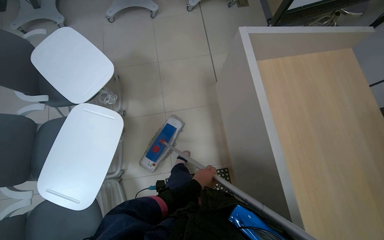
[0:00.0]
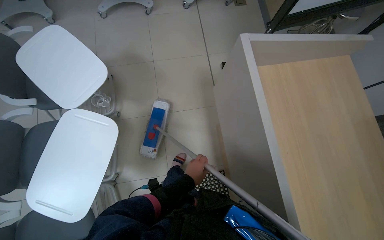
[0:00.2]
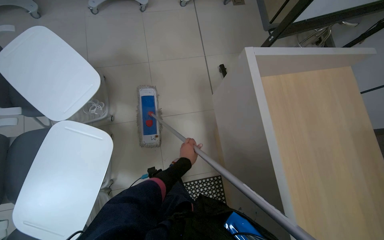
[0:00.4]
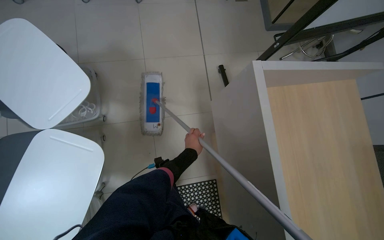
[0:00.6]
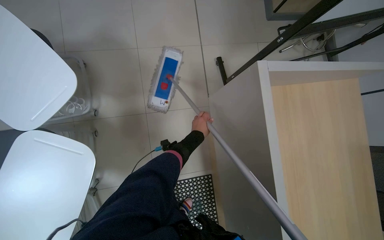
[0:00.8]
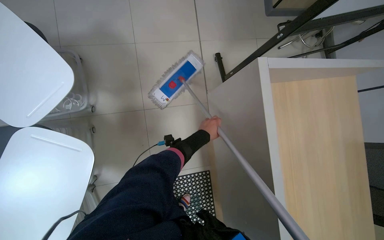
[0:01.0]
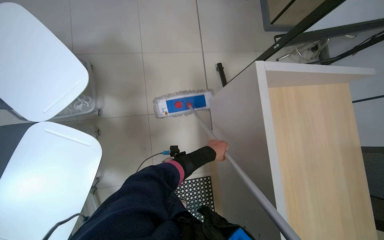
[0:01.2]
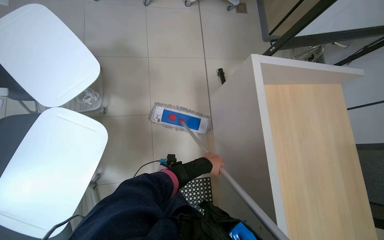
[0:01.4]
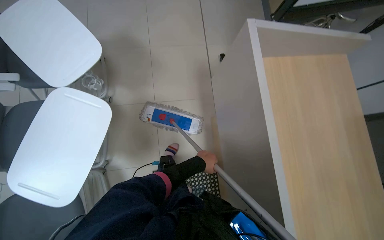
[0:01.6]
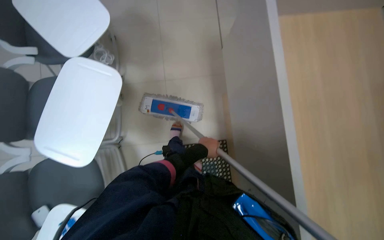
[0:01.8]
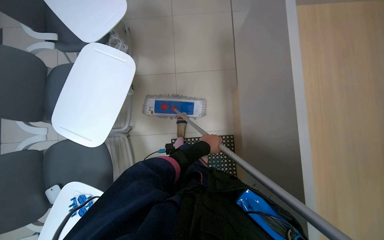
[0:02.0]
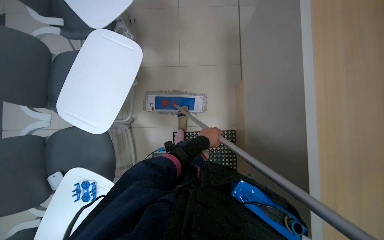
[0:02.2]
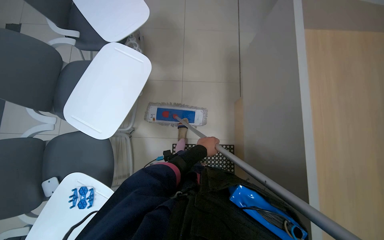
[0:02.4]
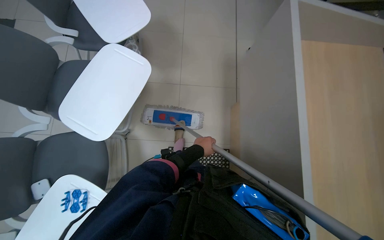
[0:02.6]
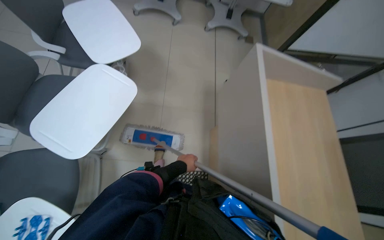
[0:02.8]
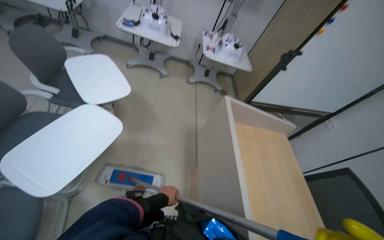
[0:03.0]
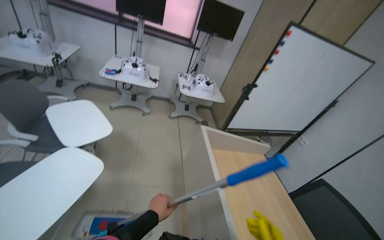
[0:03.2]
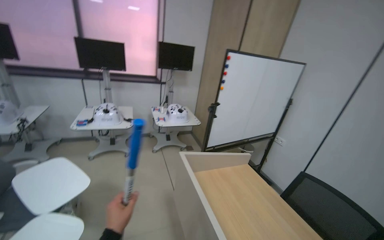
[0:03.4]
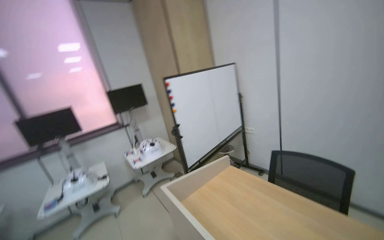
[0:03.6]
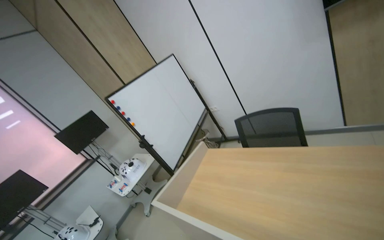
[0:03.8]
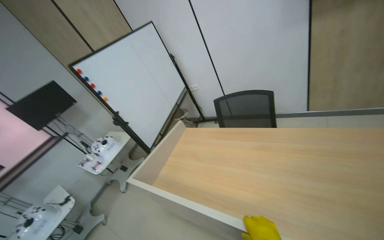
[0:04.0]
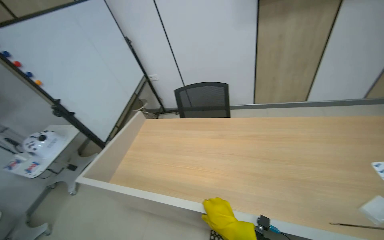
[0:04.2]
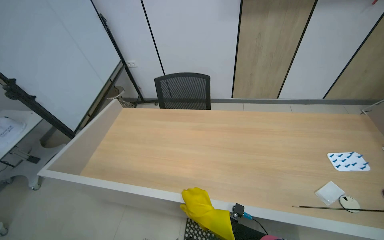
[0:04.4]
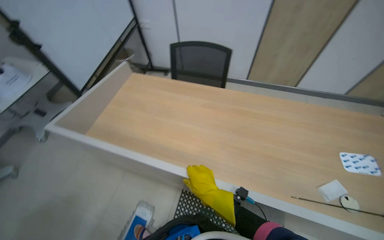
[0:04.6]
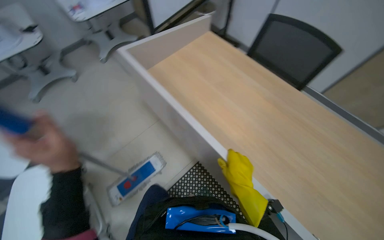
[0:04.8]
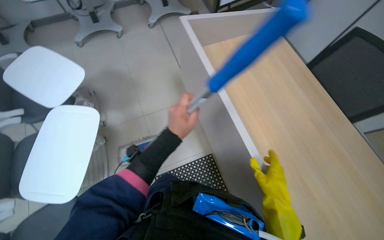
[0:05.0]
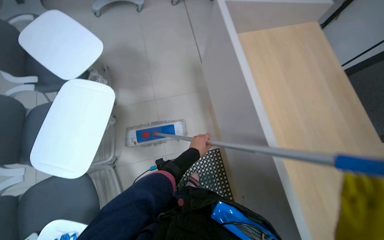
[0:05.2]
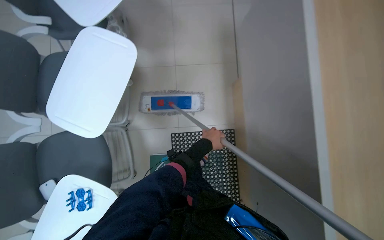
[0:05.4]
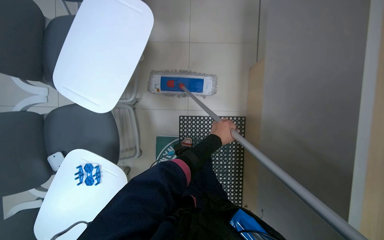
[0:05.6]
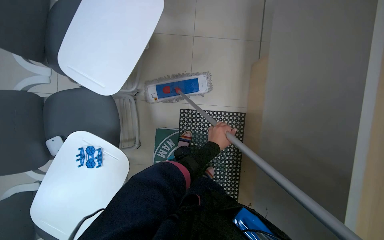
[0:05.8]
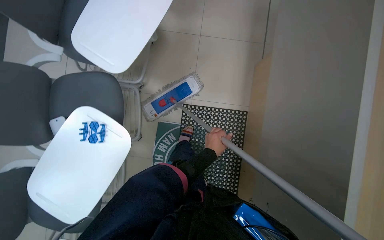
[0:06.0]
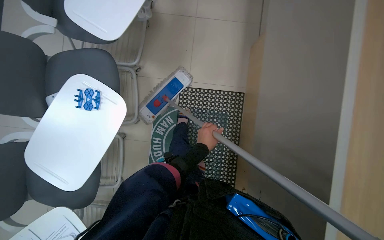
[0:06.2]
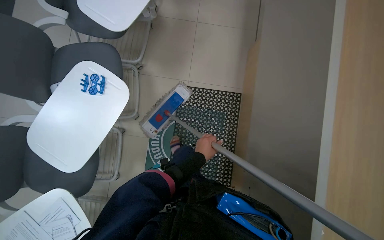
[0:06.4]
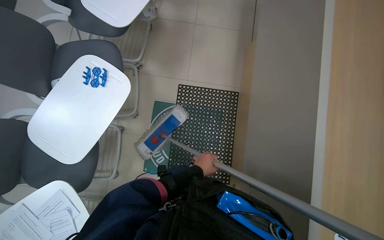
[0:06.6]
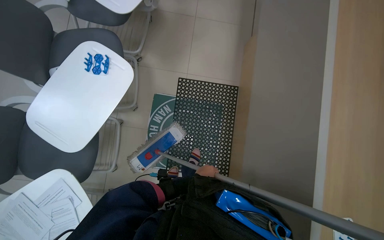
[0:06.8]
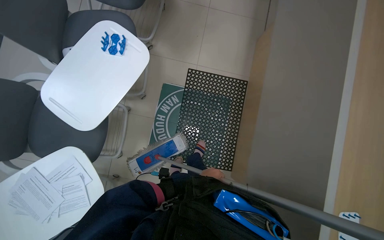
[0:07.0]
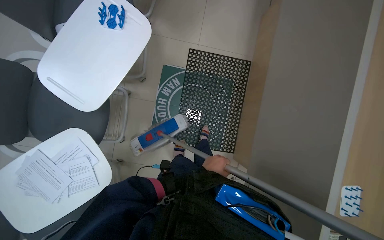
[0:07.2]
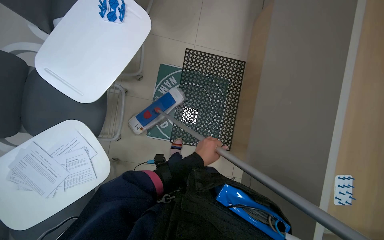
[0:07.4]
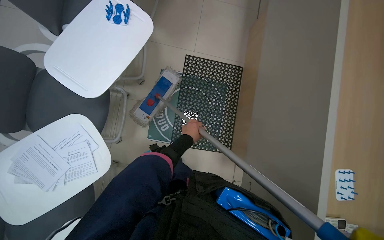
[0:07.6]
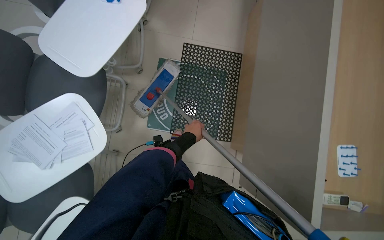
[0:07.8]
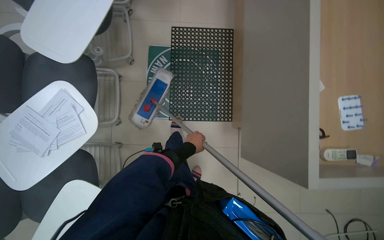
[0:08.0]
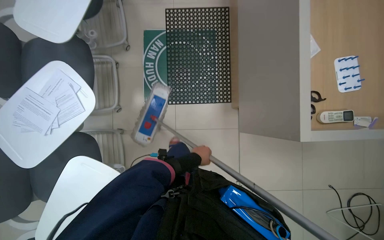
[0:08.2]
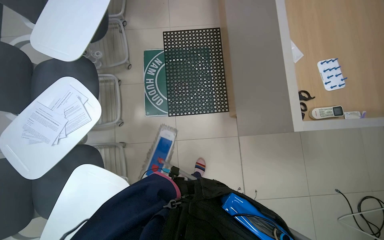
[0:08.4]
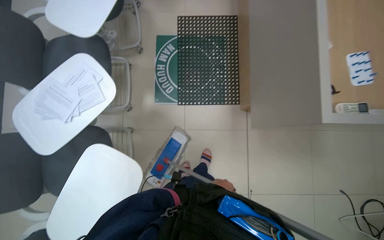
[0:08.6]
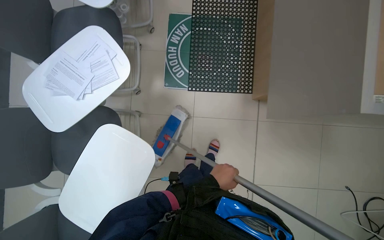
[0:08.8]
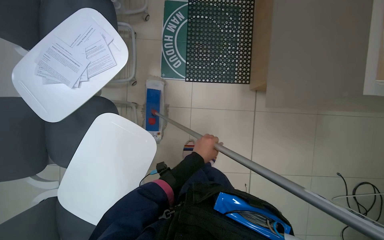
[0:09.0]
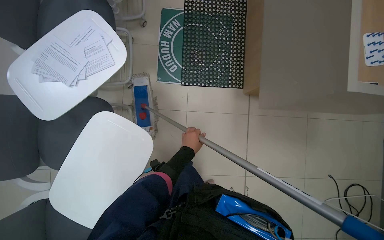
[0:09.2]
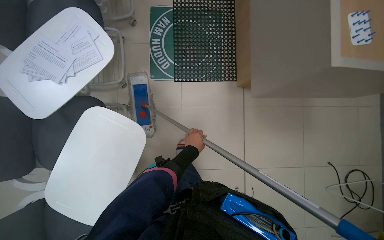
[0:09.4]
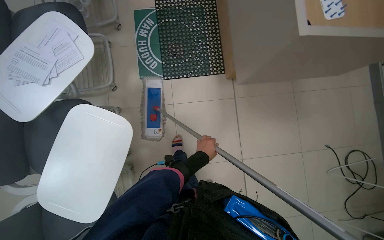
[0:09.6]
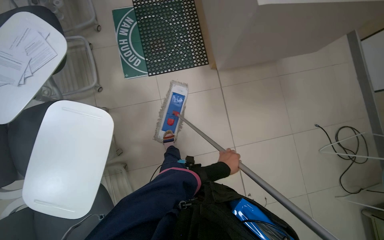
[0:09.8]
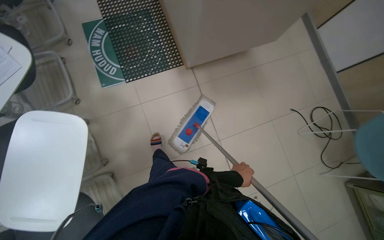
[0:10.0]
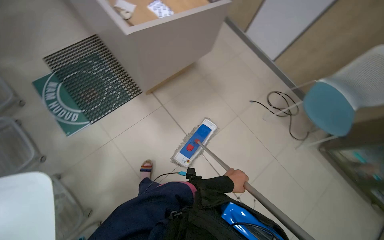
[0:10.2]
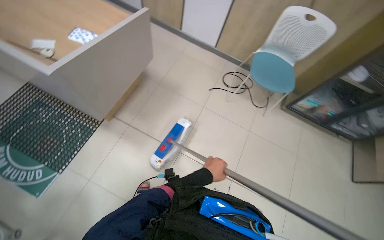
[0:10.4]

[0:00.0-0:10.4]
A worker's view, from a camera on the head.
Job: mopping floor.
The whole recording: Mopping tiled floor. The worker mops the tiled floor, moving around obstacles.
0:00.0 to 0:01.4: The left hand heads up the picture, covering about 15 cm.
0:03.0 to 0:04.4: The head turns to the right by approximately 90 degrees. The view tips upward by approximately 20 degrees.
0:04.4 to 0:06.0: The camera travels roughly 40 cm. The wearer's head swings some 90 degrees to the left. The camera pitches downward, by roughly 45 degrees.
0:06.0 to 0:07.4: The camera is carried some 50 cm.
0:07.4 to 0:09.0: The camera is carried some 50 cm.
0:09.0 to 0:10.4: The wearer moves some 70 cm. The head rotates roughly 65 degrees to the right. The wearer looks some 15 degrees further upward.

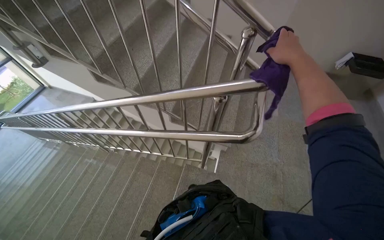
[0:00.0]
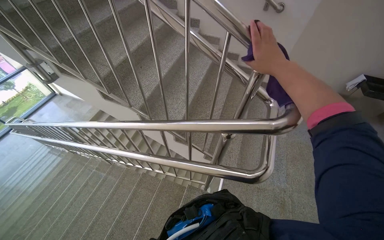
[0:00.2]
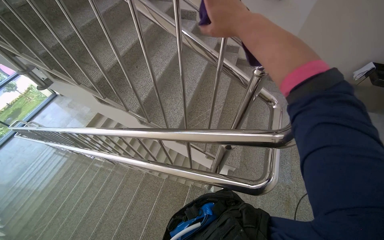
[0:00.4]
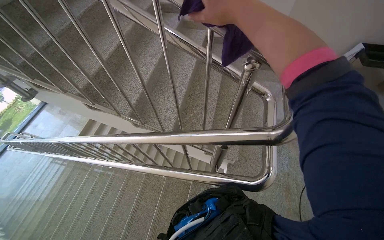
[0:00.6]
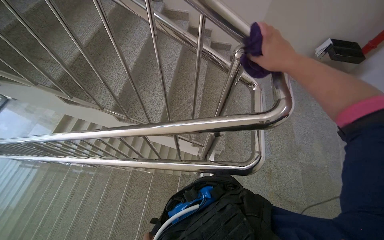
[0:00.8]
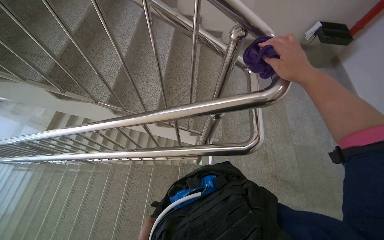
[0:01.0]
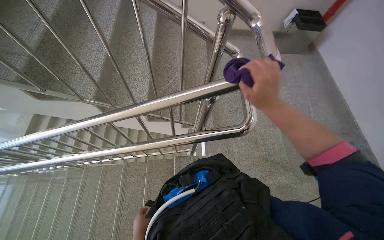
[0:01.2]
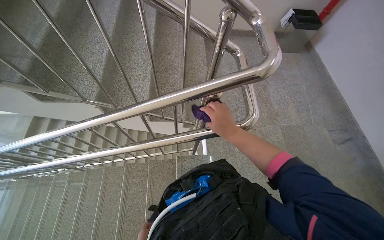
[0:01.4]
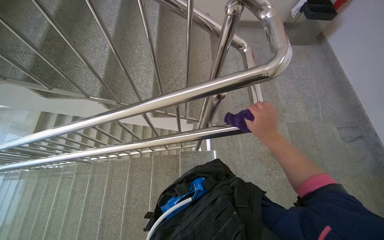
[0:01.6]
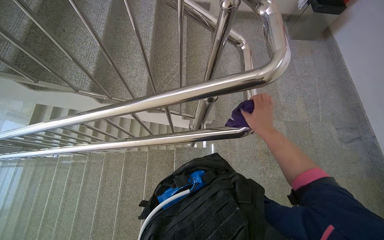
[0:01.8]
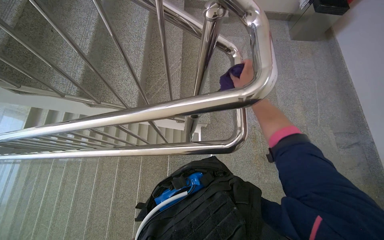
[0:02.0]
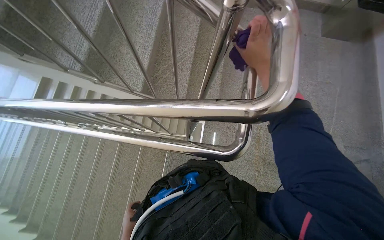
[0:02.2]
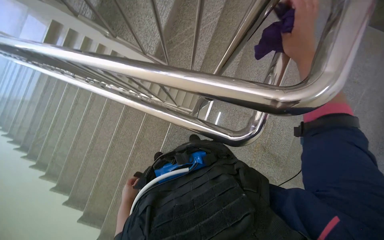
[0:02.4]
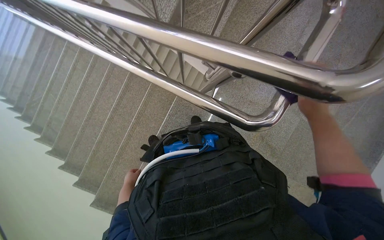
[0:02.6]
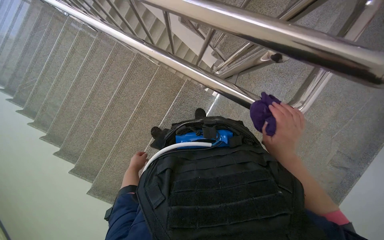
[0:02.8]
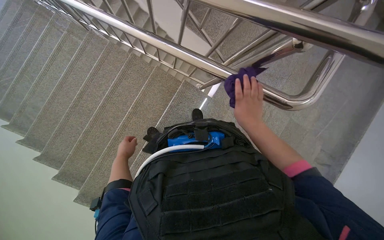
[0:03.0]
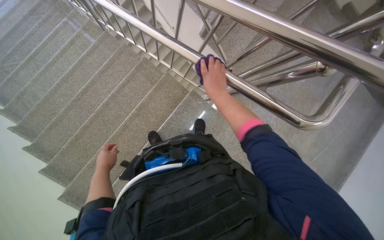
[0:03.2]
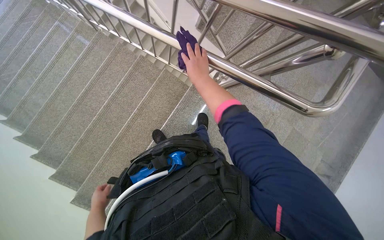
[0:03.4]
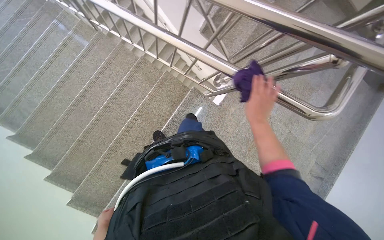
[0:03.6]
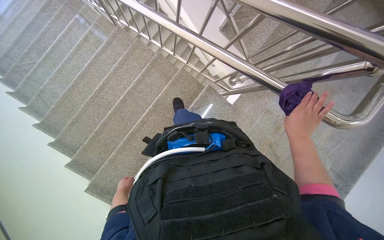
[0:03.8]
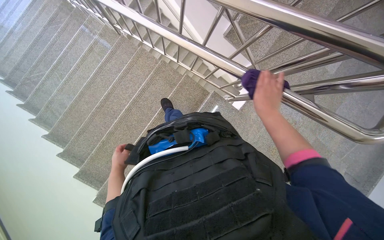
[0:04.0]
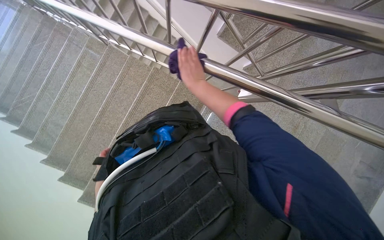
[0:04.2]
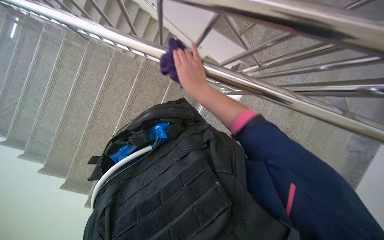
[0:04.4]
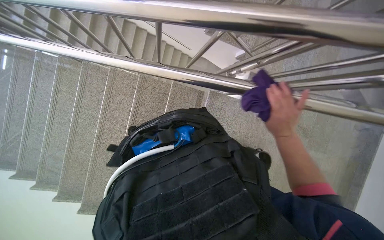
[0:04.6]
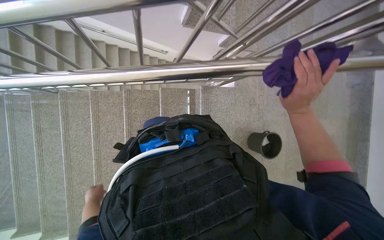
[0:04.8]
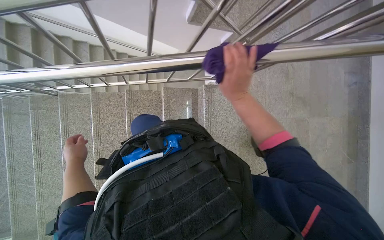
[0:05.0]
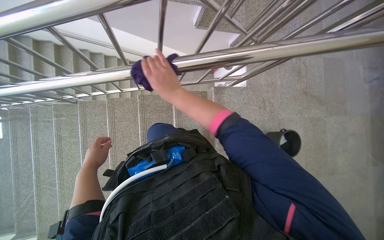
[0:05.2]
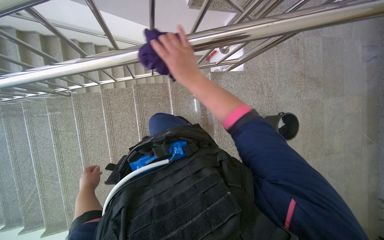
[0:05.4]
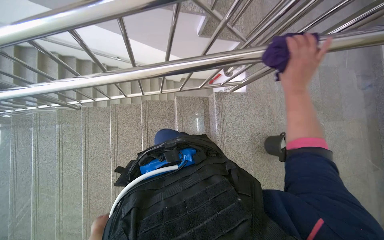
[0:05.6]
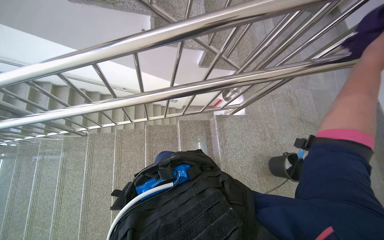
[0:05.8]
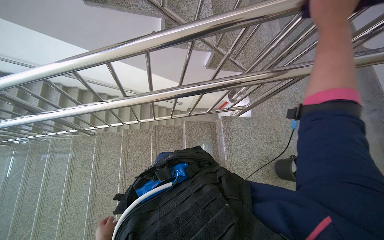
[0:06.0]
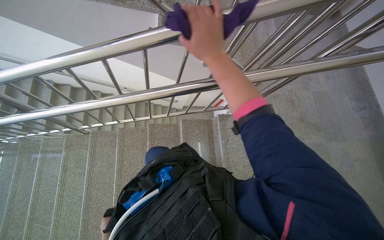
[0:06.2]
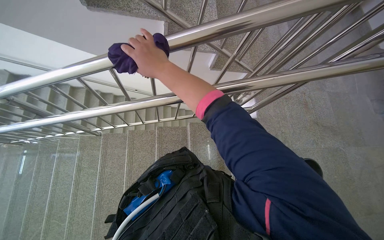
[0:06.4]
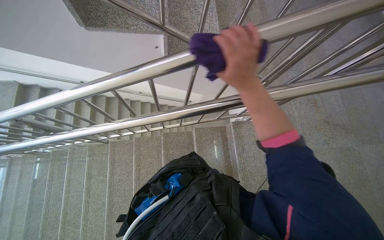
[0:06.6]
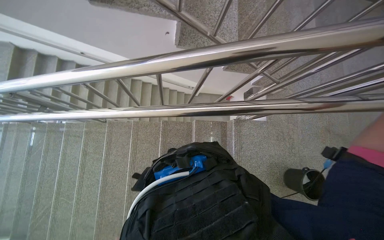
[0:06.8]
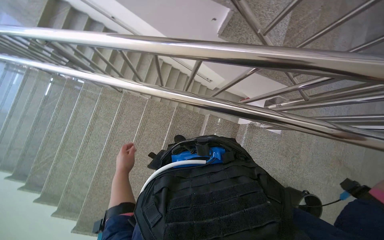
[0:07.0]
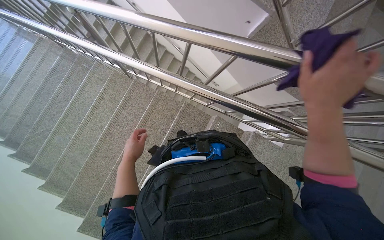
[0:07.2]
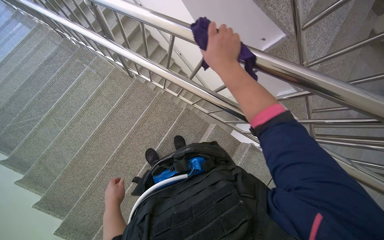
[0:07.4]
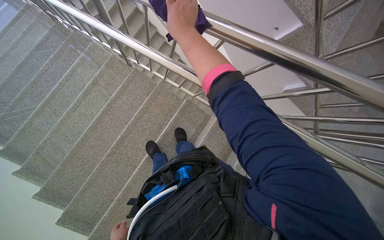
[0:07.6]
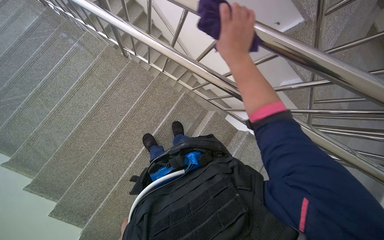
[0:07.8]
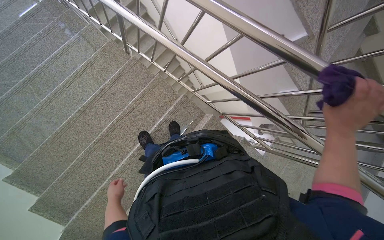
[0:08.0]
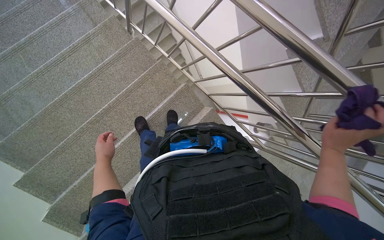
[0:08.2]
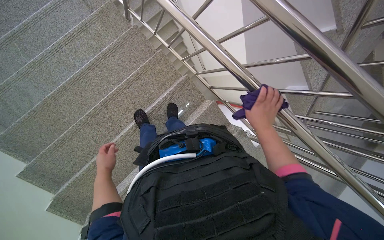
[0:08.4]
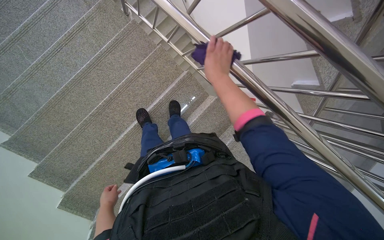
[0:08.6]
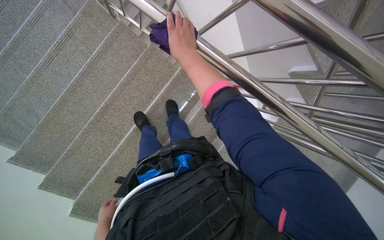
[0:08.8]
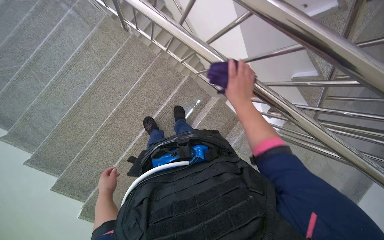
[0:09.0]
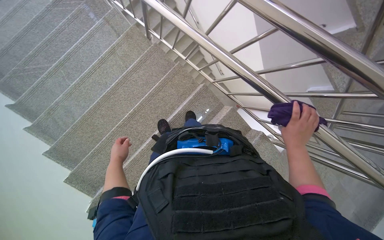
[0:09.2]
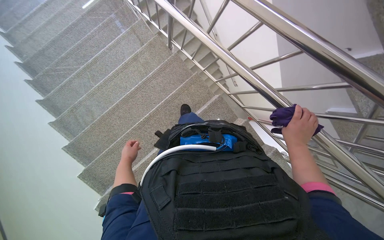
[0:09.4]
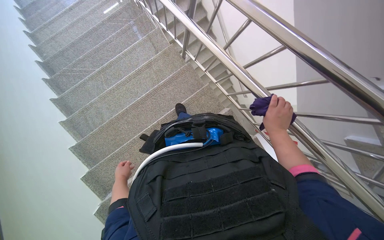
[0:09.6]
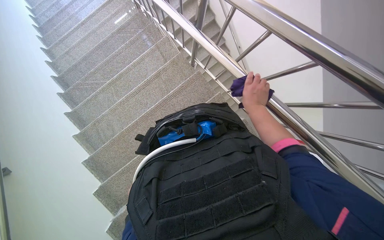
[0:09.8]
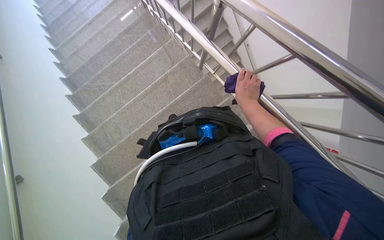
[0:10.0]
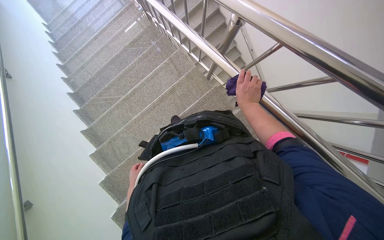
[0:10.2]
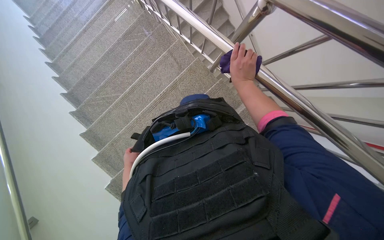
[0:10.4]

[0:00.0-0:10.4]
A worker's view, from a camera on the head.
Job: wiping surfaces.
The whole recording: Wiping metal stair railings. The worker wipes the metal railings of the stairs with a purple cloth.
0:00.0 to 0:01.4: The head rotates roughly 20 degrees to the right.
0:01.4 to 0:03.0: The view tilts roughly 35 degrees downward. Everything in view rotates approximately 30 degrees clockwise.
0:03.0 to 0:04.4: The right hand moves left and right over approximately 35 cm, changing direction 2 times.
0:04.4 to 0:06.0: The view tilts some 20 degrees upward. The scene turns approximately 25 degrees counterclockwise in the picture.
0:06.0 to 0:07.4: Everything in view rotates roughly 35 degrees clockwise.
0:07.4 to 0:09.0: The camera pitches downward, by about 15 degrees. The left hand moves up and down the picture over approximately 35 cm, changing direction 3 times. The right hand swings left and right, roughly 40 cm each way, with 3 reversals.
0:09.0 to 0:10.4: The wearer moves about 50 cm. The camera is aimed some 15 degrees further to the left.
